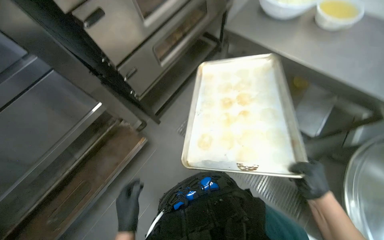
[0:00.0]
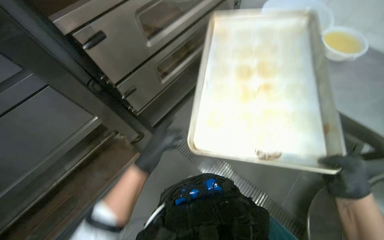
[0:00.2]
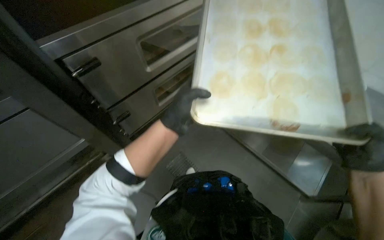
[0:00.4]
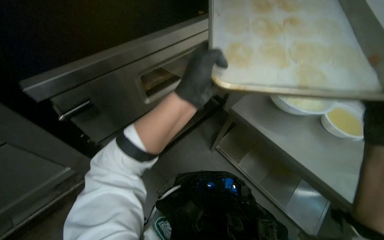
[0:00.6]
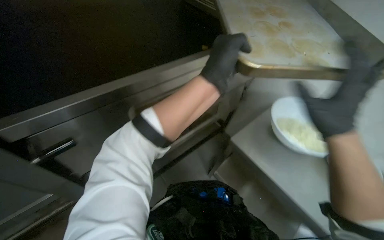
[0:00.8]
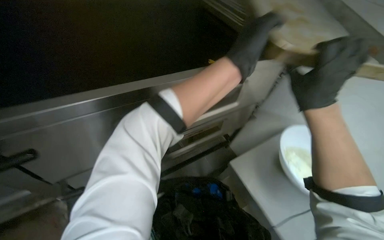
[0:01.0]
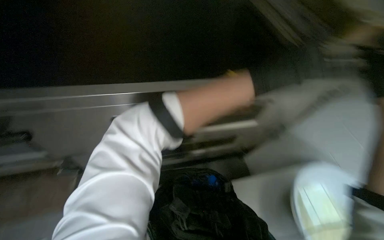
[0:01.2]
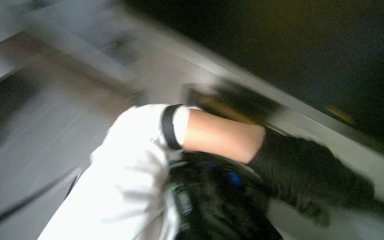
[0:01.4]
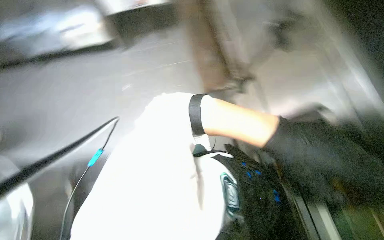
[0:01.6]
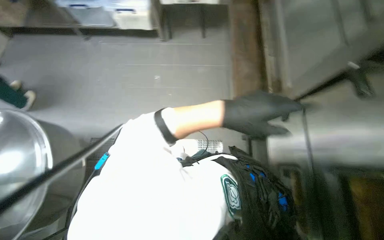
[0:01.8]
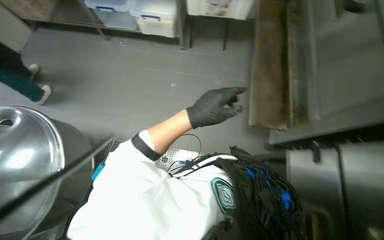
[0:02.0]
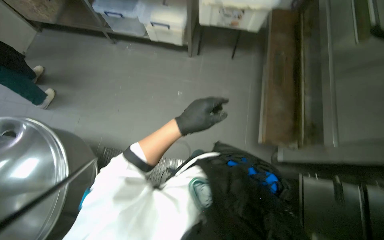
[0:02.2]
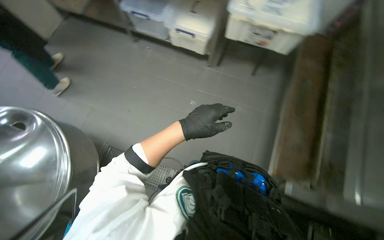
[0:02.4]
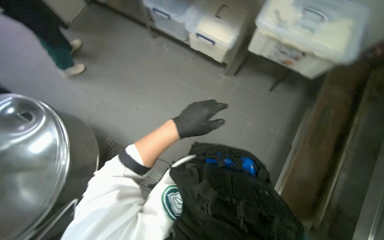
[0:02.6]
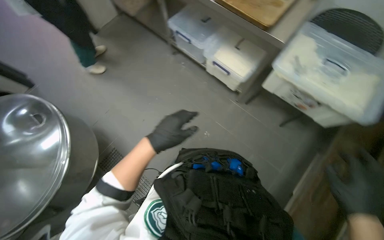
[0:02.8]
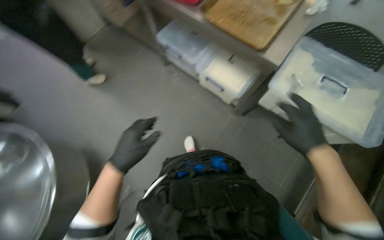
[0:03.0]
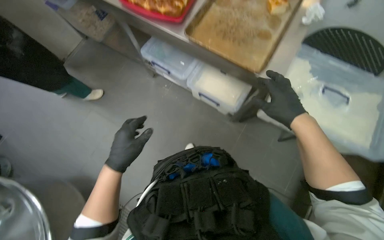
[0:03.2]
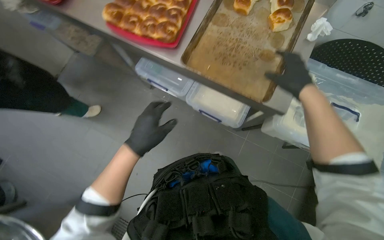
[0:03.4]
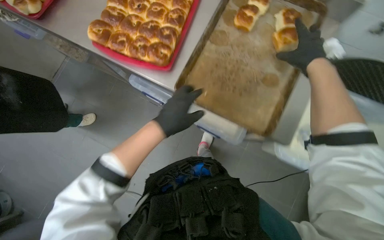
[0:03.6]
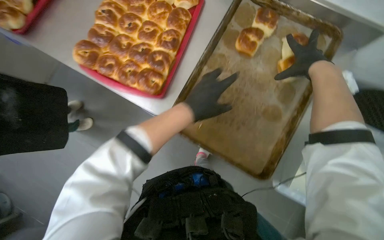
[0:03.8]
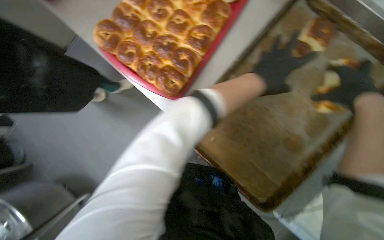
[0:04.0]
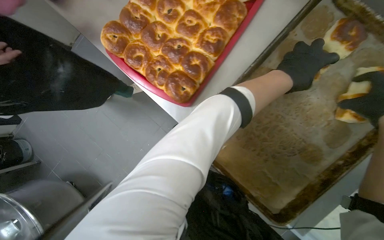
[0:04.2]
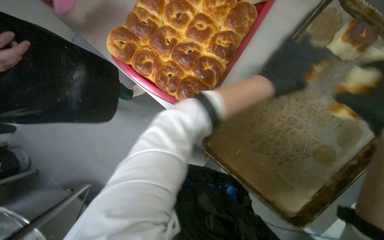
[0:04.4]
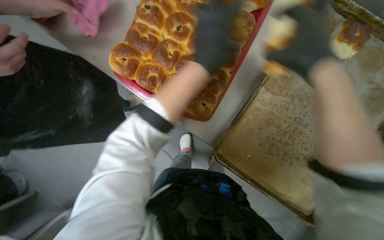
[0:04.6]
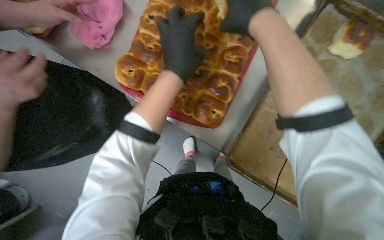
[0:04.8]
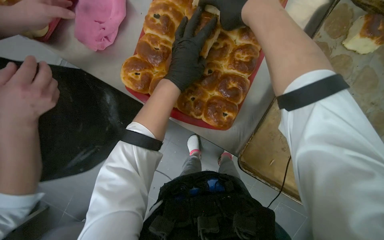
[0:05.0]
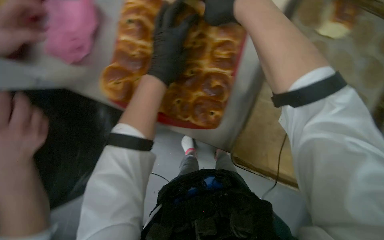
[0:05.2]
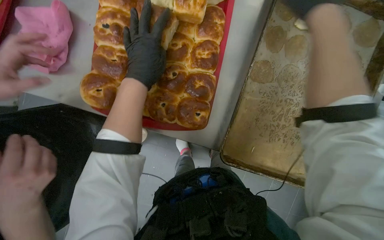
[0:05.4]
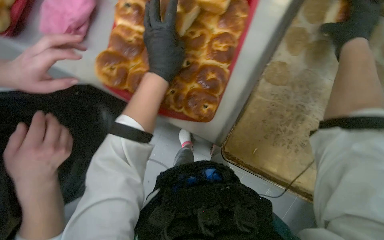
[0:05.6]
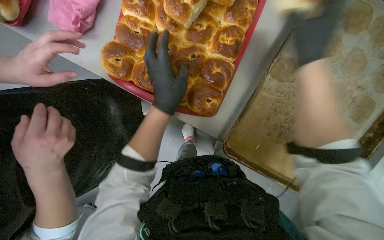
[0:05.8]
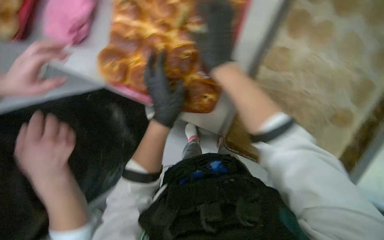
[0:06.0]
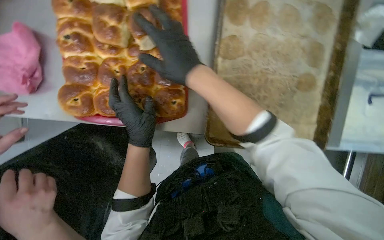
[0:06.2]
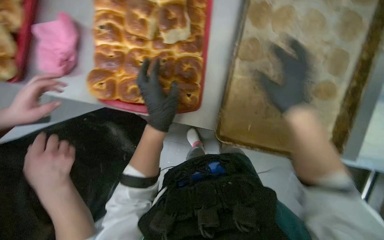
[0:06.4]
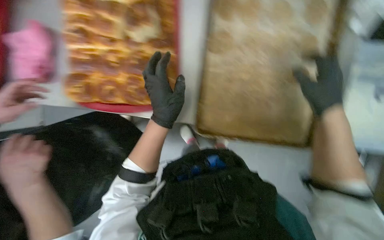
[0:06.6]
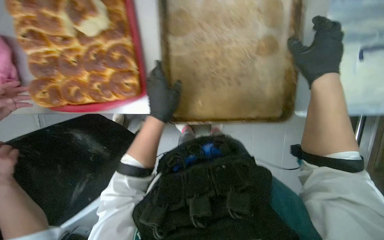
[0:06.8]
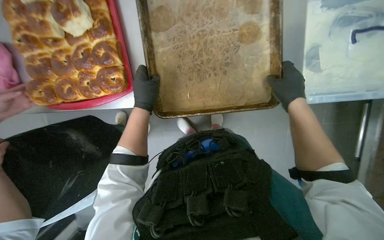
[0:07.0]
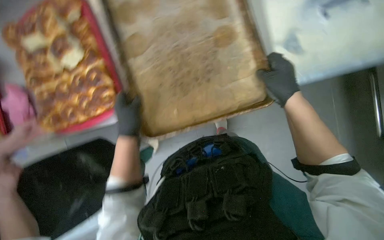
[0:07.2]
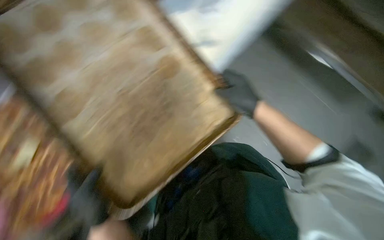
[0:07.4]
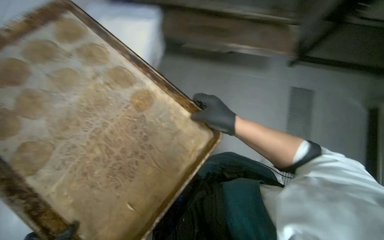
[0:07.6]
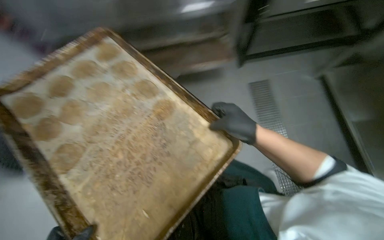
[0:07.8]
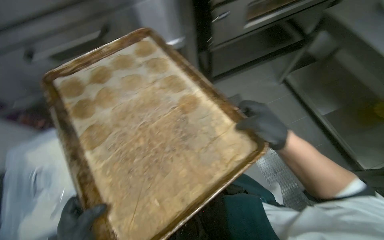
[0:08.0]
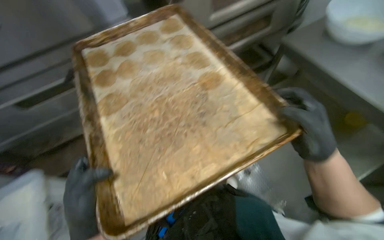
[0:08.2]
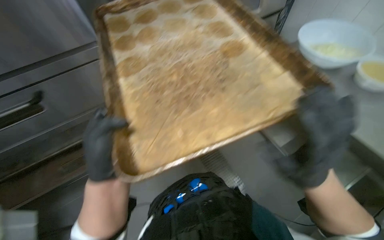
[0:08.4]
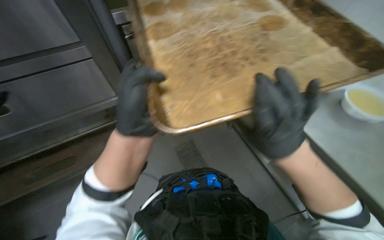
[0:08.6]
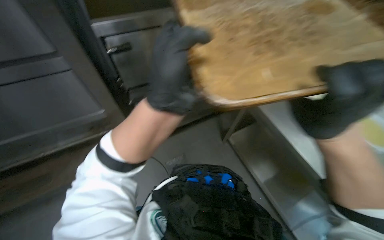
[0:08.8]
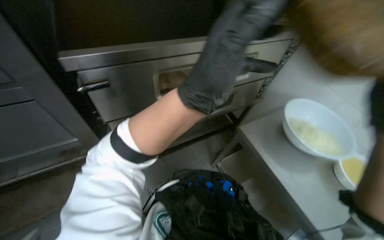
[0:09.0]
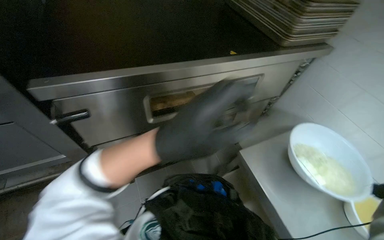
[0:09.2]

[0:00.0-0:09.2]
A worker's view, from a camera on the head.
Job: cooking food.
The whole recording: Transferring baked buns to trays. The worker transfers baked buns from large baking trays to red serving trays.
0:00.0 to 0:01.6: The view pans to the right by approximately 15 degrees. The view tips upward by approximately 30 degrees.
0:01.6 to 0:03.0: The head travels some 80 cm. The wearer's head swings some 40 degrees to the left.
0:03.0 to 0:04.6: The wearer moves about 80 cm. The camera pitches downward, by about 15 degrees.
0:04.6 to 0:06.2: Everything in view rotates roughly 25 degrees counterclockwise. The left hand moves down the picture, farther from the camera and to the left, roughly 20 cm.
0:06.2 to 0:07.6: The right hand travels down the picture by about 15 cm, and goes to the right and returns, some 35 cm each way.
0:07.6 to 0:09.2: The head rotates roughly 45 degrees to the left. The view tips upward by about 15 degrees.

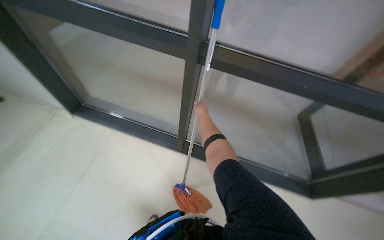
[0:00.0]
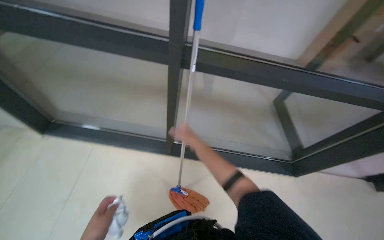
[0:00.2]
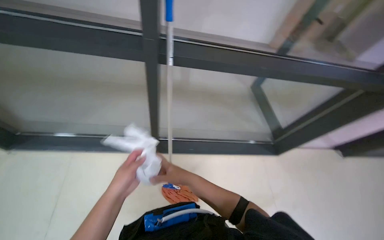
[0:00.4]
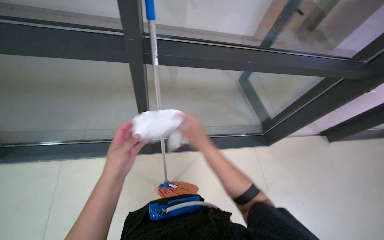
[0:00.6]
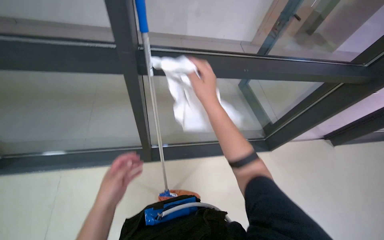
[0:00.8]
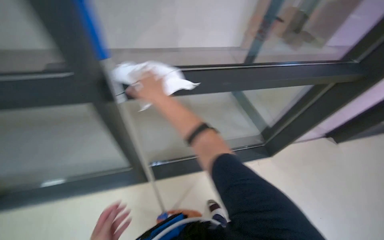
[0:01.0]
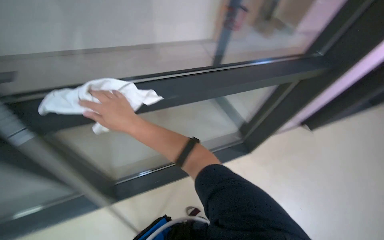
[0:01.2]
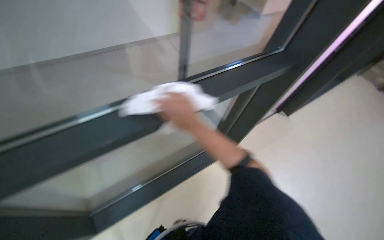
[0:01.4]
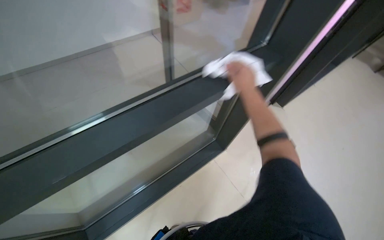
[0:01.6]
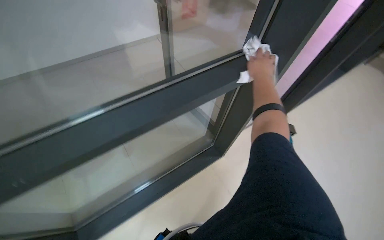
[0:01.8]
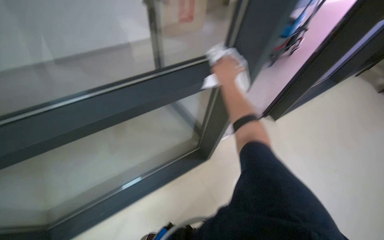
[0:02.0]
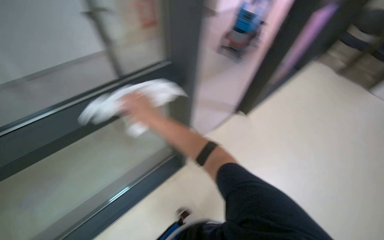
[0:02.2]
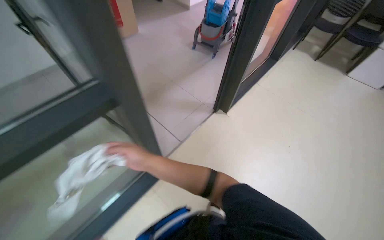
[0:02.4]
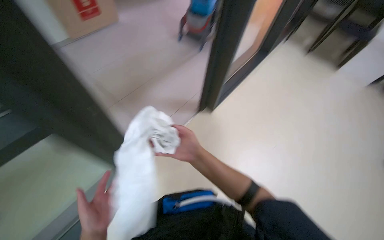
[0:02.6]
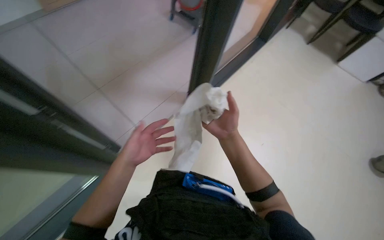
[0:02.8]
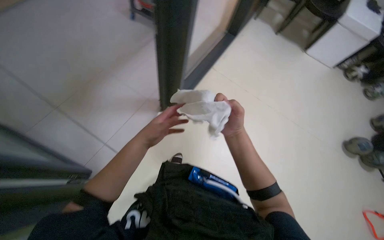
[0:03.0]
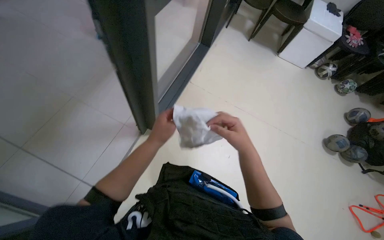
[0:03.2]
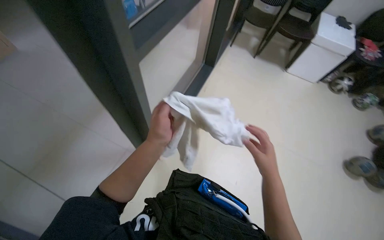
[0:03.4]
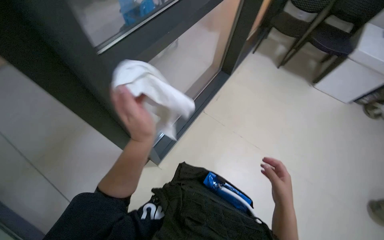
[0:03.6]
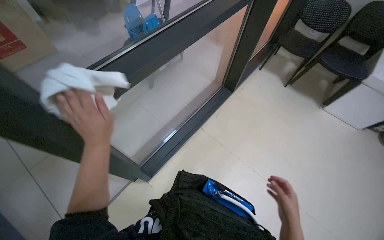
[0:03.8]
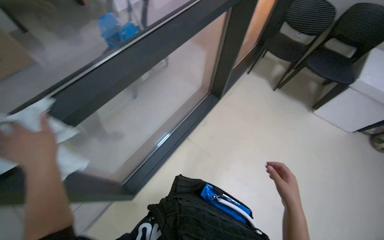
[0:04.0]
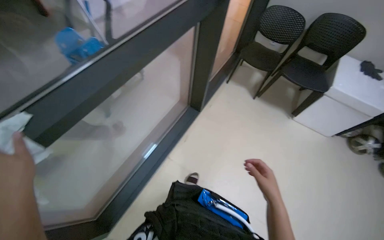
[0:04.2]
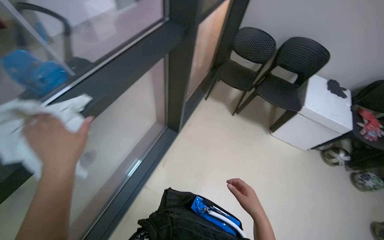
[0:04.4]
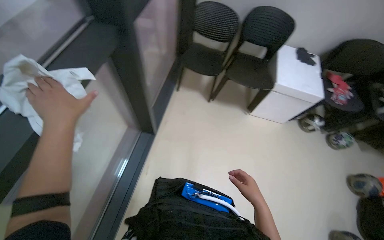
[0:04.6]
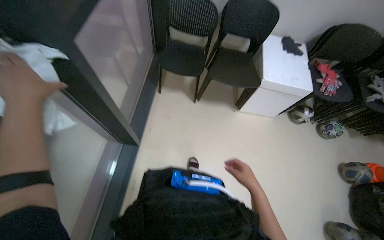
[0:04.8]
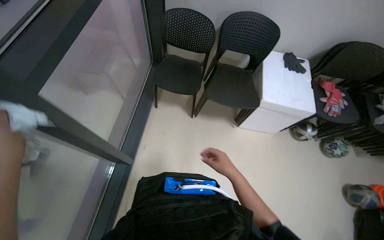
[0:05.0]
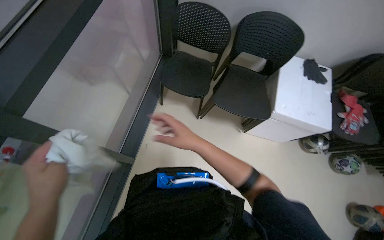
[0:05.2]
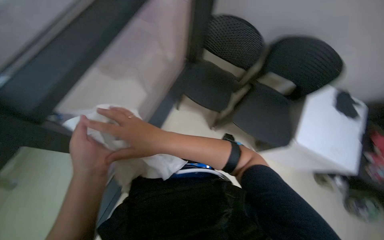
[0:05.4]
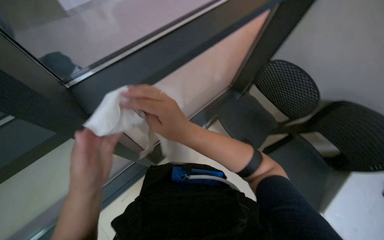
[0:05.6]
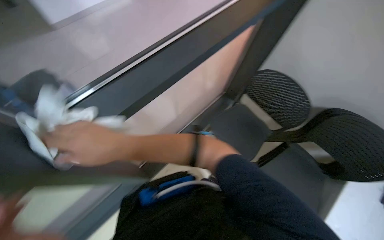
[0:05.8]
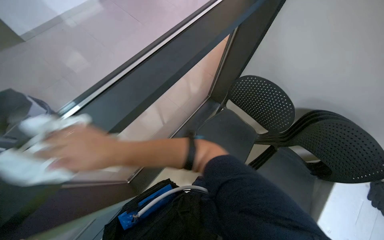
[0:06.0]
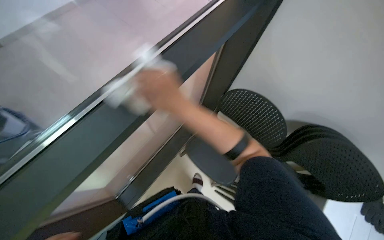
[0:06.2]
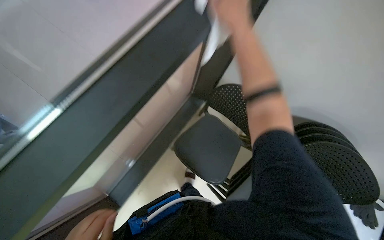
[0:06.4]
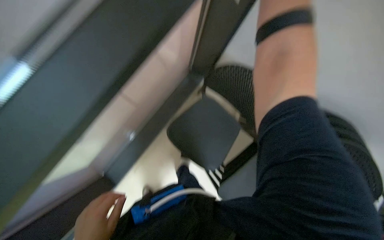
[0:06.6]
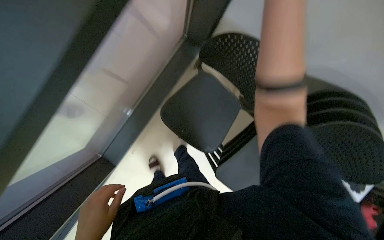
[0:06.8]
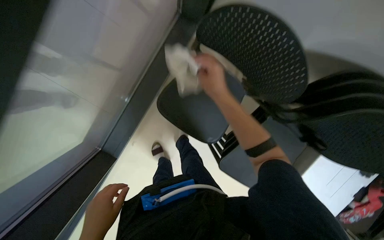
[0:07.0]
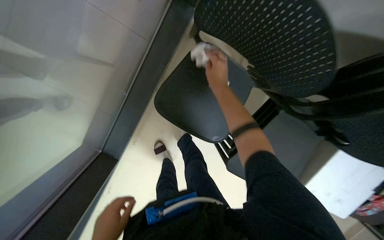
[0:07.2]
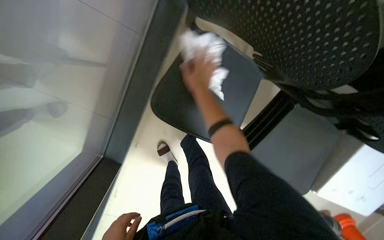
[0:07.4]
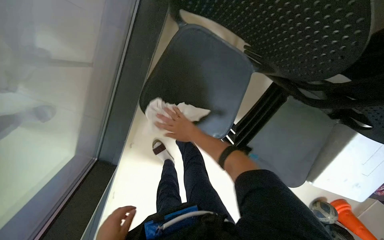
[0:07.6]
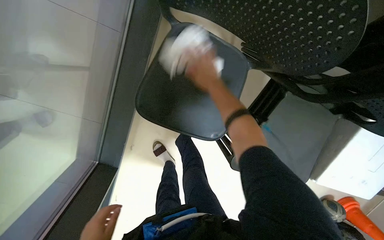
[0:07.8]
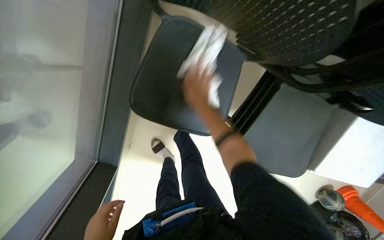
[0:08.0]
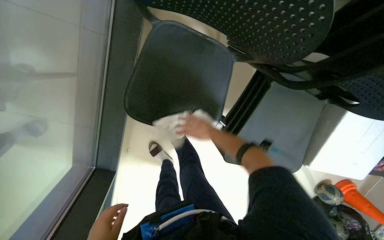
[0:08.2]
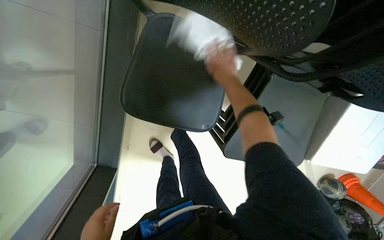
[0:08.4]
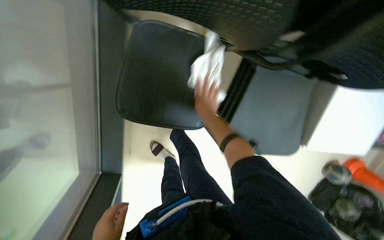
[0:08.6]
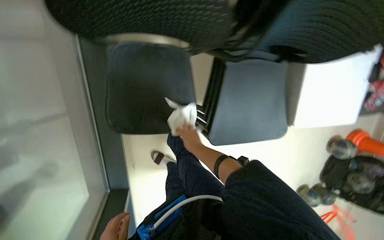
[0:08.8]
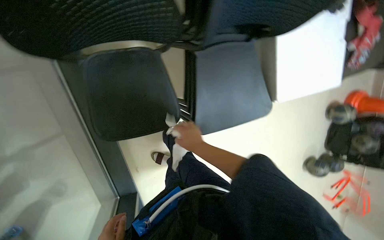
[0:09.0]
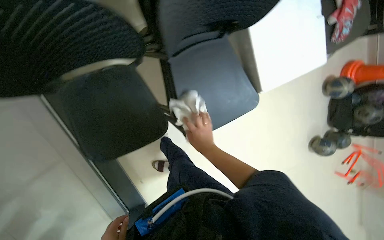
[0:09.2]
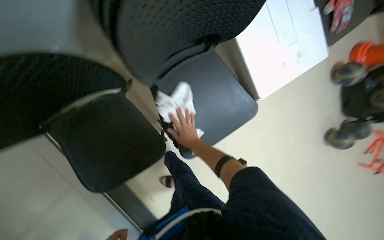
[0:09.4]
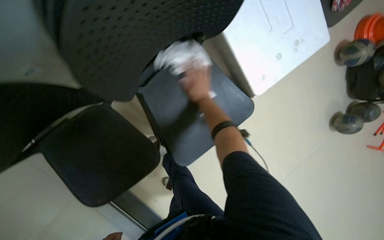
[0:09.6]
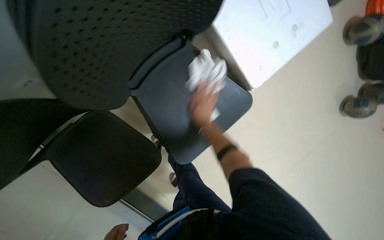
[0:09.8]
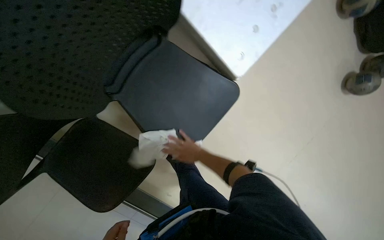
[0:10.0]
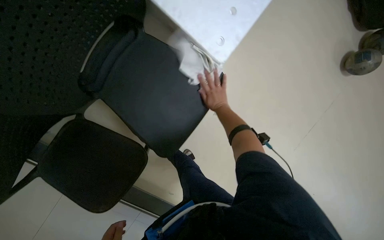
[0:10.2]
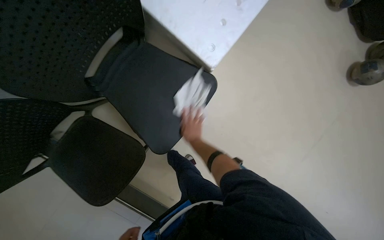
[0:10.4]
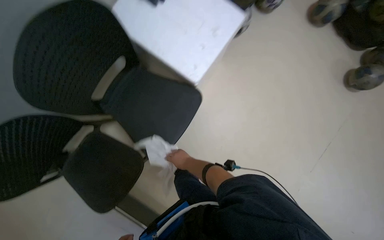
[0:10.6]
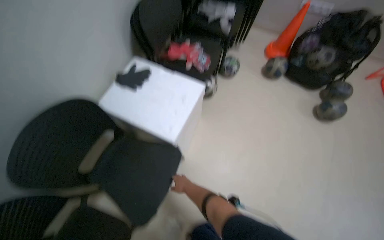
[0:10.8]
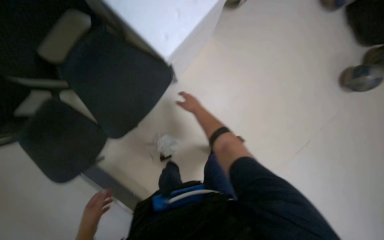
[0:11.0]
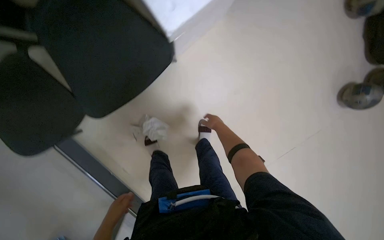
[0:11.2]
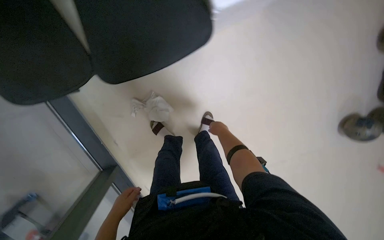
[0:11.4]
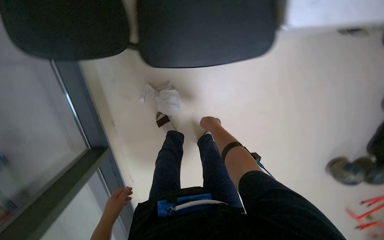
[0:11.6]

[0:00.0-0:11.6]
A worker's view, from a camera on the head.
Job: wiping surfaces.
The whole recording: Wiping Windowsills and Tables. The worker wipes the windowsills and tables with a white cloth.
0:00.0 to 0:01.4: The head travels some 50 cm. The head turns to the right by some 45 degrees.
0:01.4 to 0:02.8: The wearer moves to the right, some 80 cm.
0:02.8 to 0:04.4: The view tips upward by some 25 degrees. The right hand is displaced down the picture and to the right by about 25 cm.
0:05.8 to 0:07.2: The view tilts roughly 25 degrees downward.
0:07.2 to 0:08.8: The scene turns roughly 30 degrees counterclockwise in the picture. The right hand swings up and down the picture, about 20 cm each way, with 4 reversals.
0:08.8 to 0:10.2: The camera is carried about 40 cm. The scene rotates counterclockwise by about 50 degrees.
0:10.2 to 0:11.6: The scene turns approximately 40 degrees clockwise in the picture.
